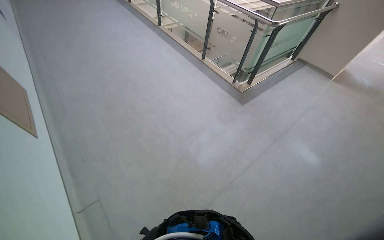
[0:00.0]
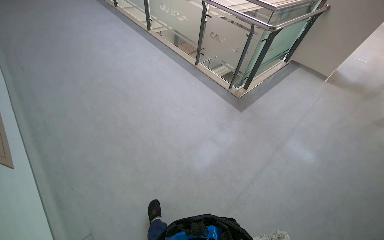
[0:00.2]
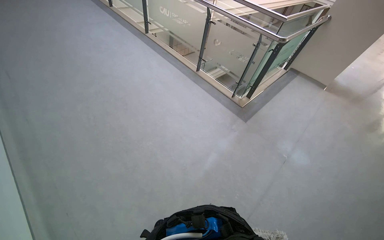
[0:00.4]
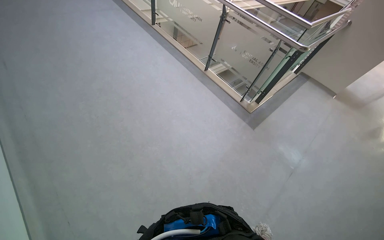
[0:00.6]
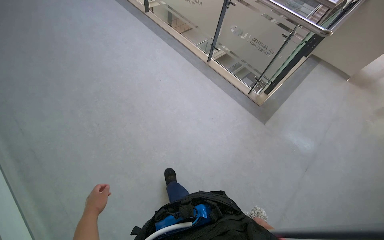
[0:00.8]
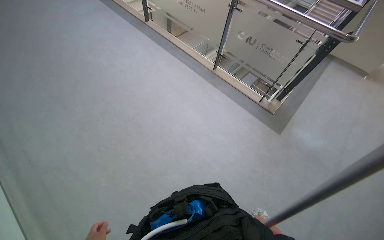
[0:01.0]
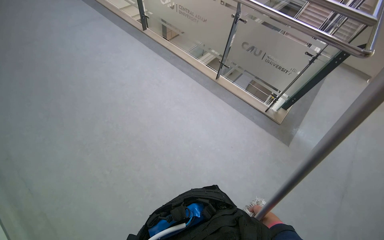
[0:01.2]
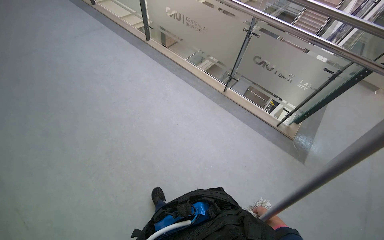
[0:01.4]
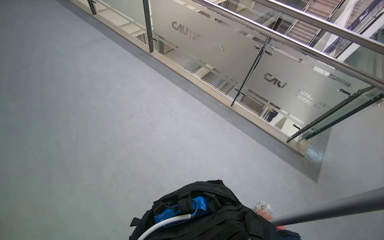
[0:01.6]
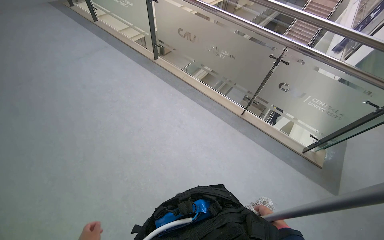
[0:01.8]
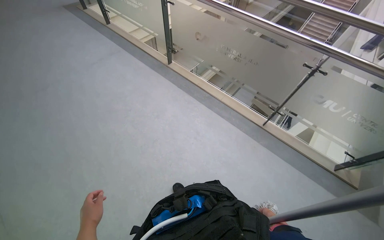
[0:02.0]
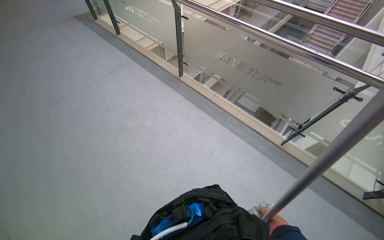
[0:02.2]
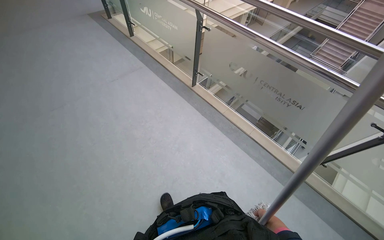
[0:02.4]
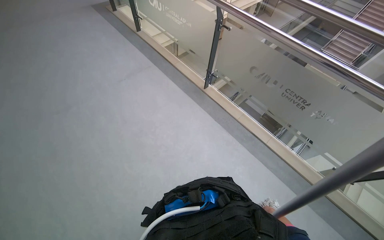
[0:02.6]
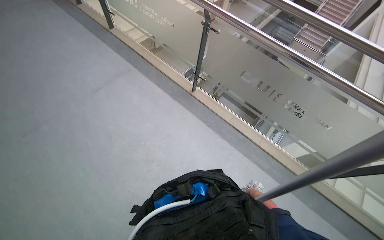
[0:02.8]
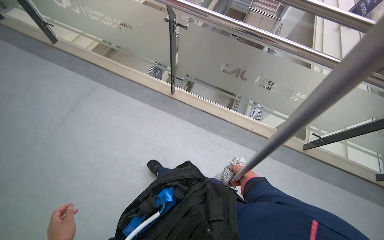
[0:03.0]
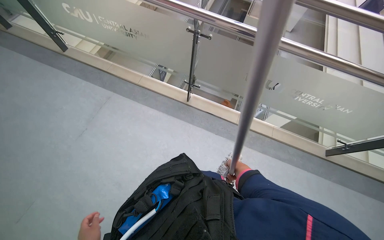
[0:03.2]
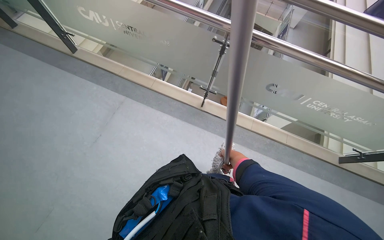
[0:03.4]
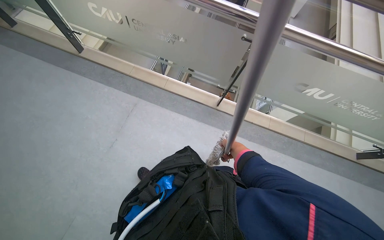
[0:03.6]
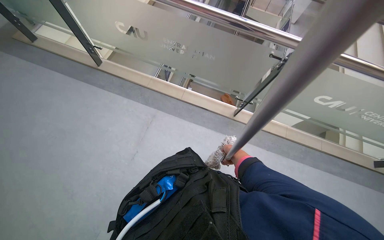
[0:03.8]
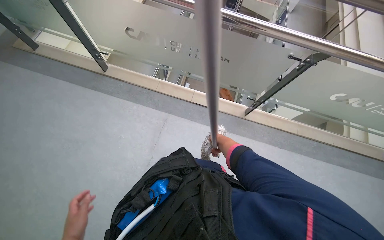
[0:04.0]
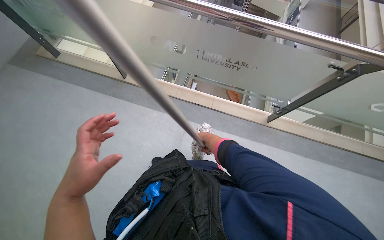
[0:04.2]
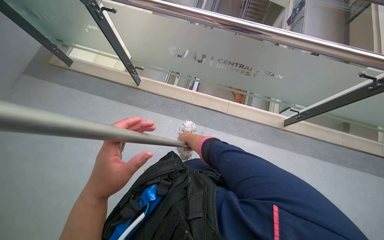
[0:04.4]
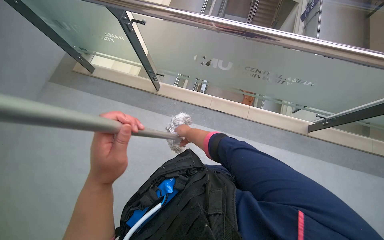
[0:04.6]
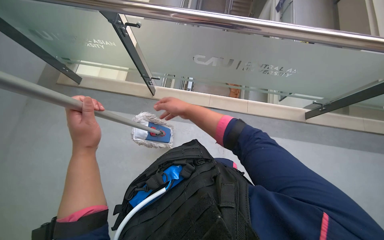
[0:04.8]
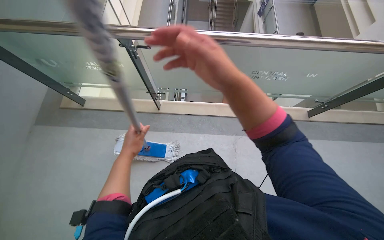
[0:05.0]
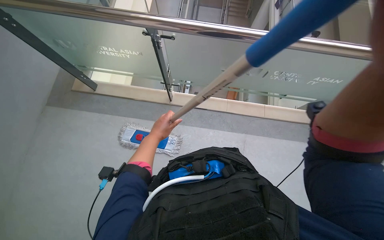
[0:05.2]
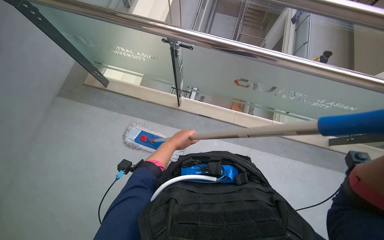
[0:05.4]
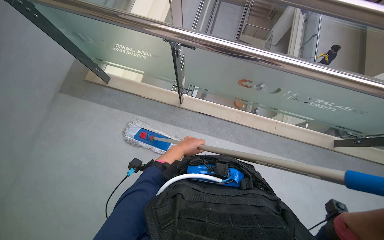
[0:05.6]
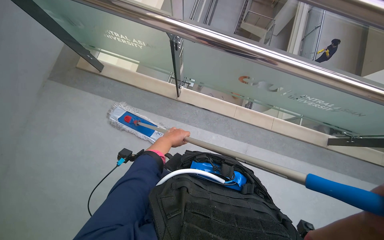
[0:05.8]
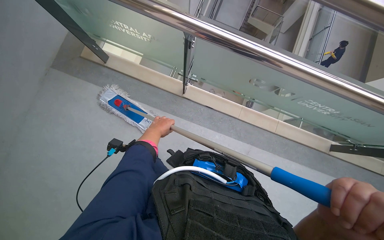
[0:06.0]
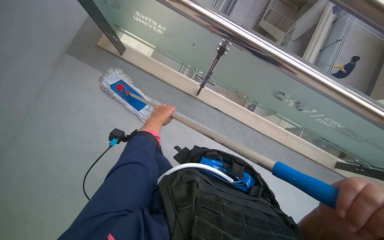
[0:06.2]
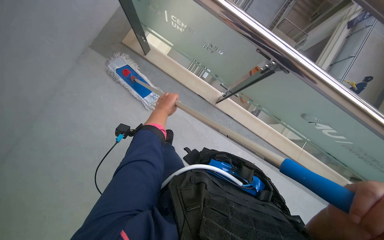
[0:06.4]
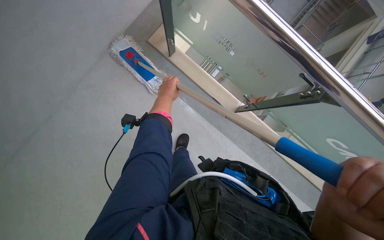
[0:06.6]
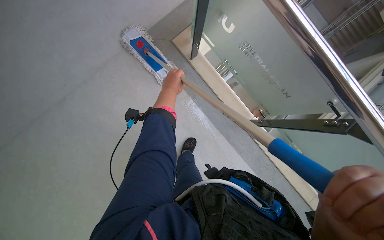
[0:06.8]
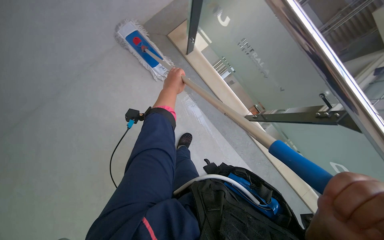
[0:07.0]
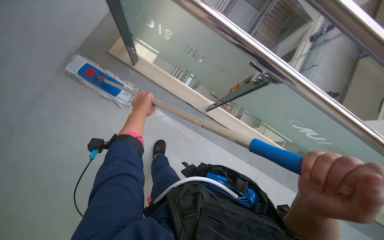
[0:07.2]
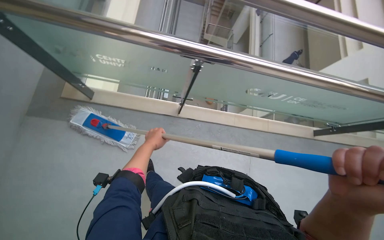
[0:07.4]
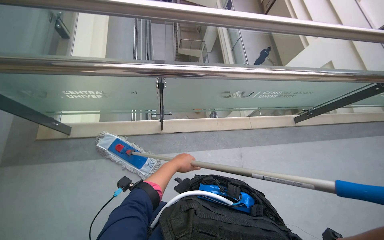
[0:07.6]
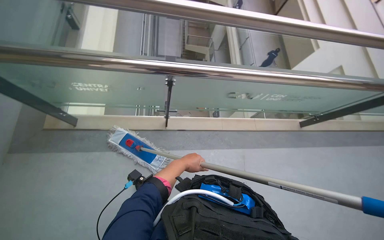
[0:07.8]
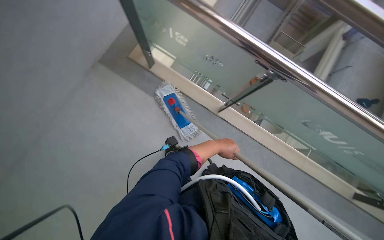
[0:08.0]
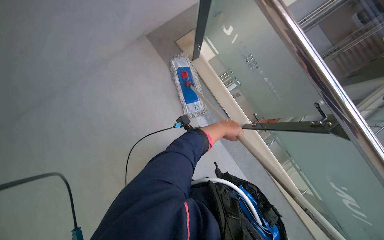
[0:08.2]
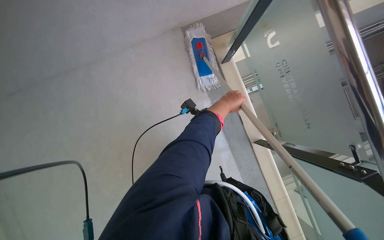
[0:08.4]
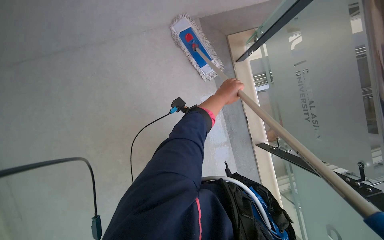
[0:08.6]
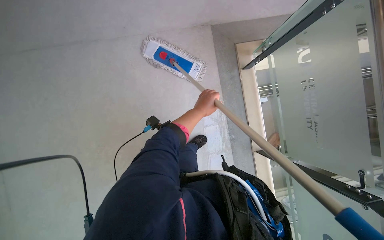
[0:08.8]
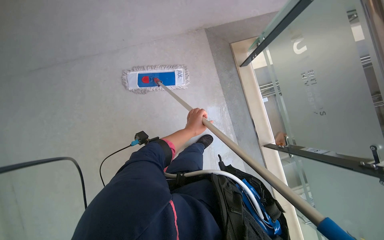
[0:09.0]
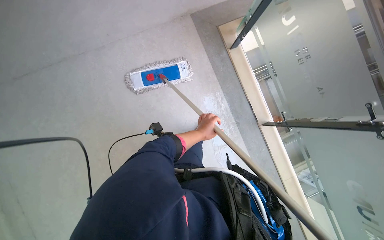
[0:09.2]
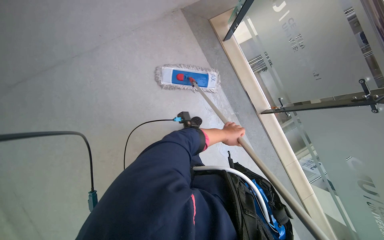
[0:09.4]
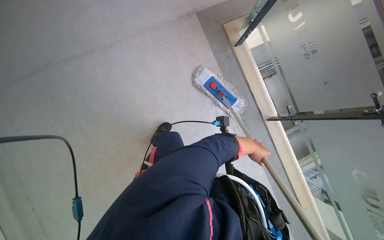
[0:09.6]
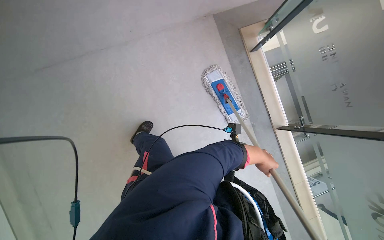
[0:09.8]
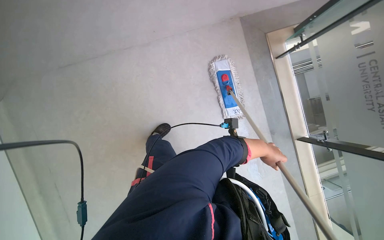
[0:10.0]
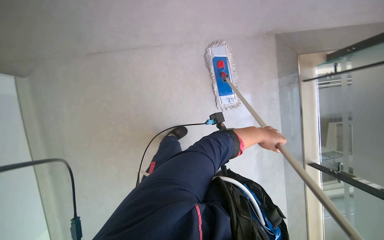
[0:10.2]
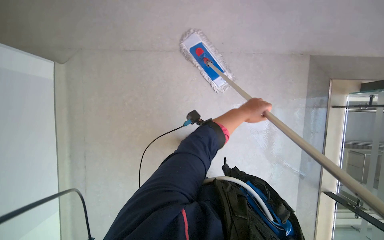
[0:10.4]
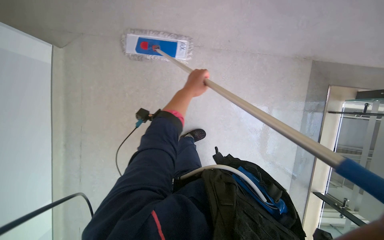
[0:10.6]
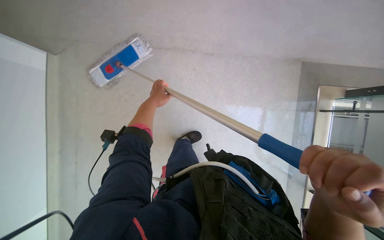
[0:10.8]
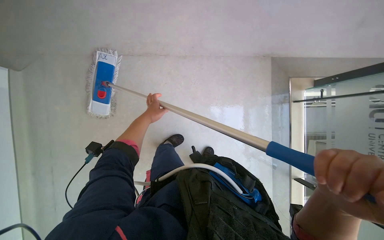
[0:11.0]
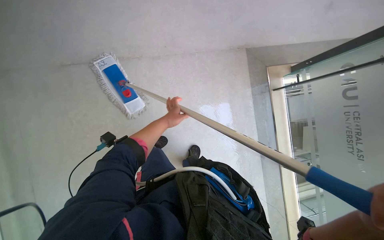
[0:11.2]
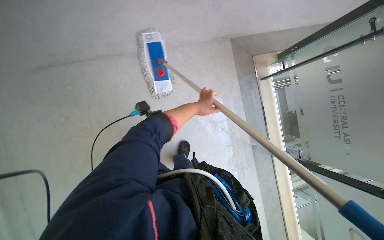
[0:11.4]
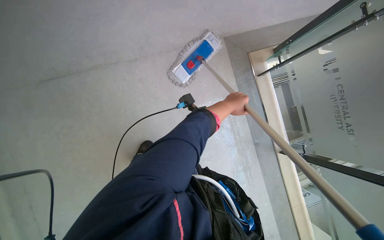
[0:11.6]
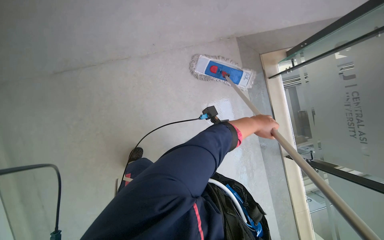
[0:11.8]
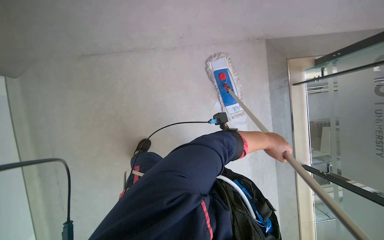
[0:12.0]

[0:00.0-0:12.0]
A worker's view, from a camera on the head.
Job: mopping floor.
The whole recording: Mopping floor with flat mop. The worker mops the floor with a flat mop, periodically wringing it in the bucket.
0:00.0 to 0:01.6: The camera travels approximately 1.5 m.
0:01.6 to 0:03.0: The camera travels about 90 cm. The wearer looks some 20 degrees further to the right.
0:03.0 to 0:04.4: The wearer moves about 70 cm.
0:07.6 to 0:09.0: The left hand is displaced up the picture by roughly 10 cm.
0:10.4 to 0:12.0: The camera is carried approximately 60 cm. The view swings roughly 15 degrees to the left. The camera pitches downward, by approximately 35 degrees.

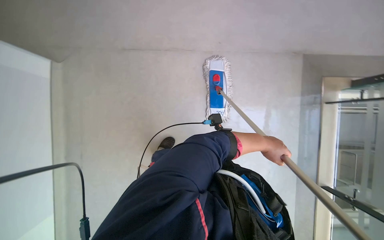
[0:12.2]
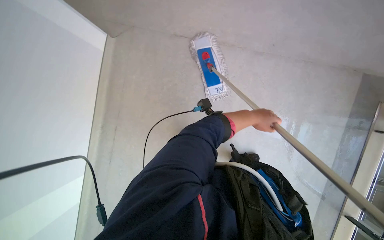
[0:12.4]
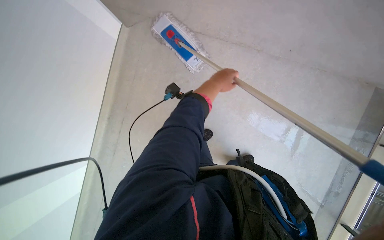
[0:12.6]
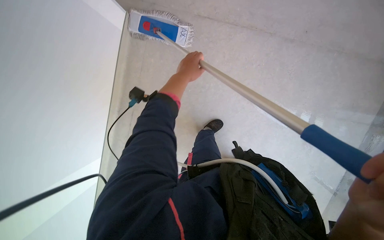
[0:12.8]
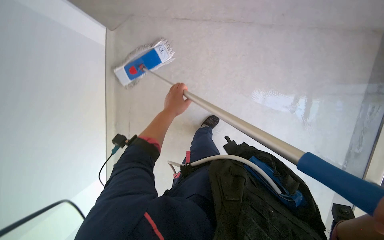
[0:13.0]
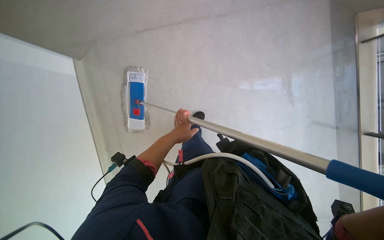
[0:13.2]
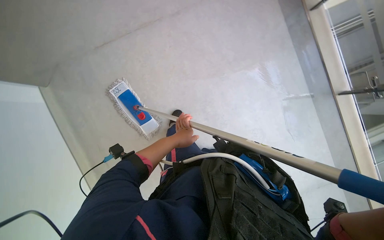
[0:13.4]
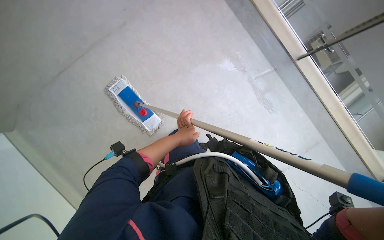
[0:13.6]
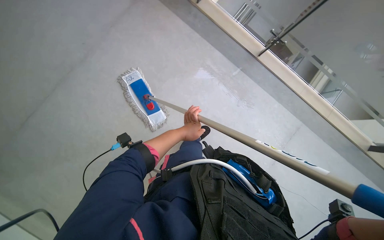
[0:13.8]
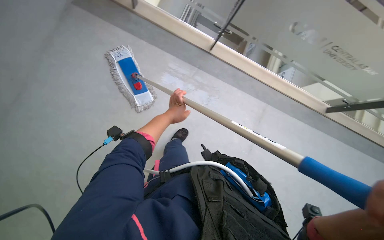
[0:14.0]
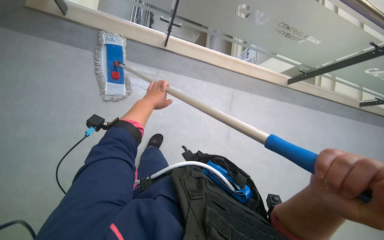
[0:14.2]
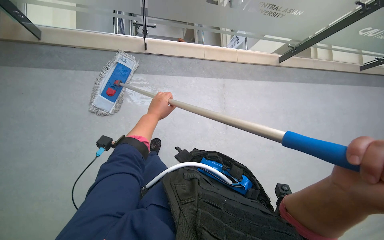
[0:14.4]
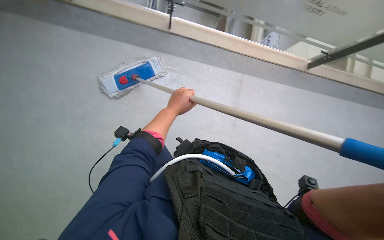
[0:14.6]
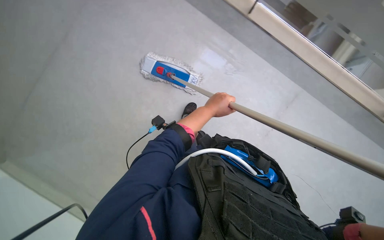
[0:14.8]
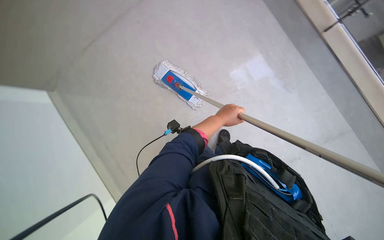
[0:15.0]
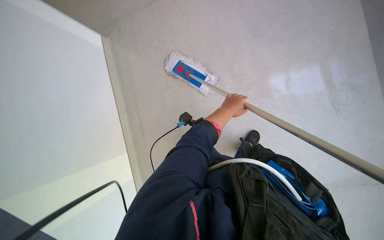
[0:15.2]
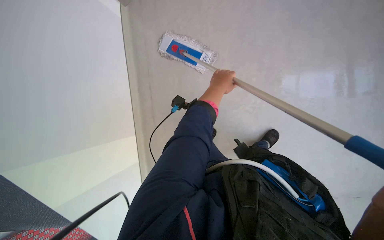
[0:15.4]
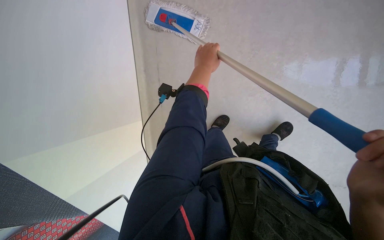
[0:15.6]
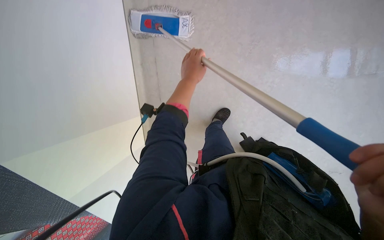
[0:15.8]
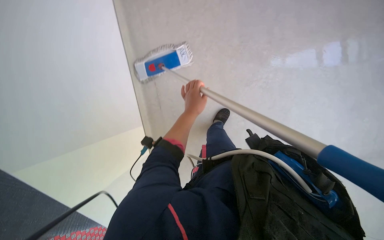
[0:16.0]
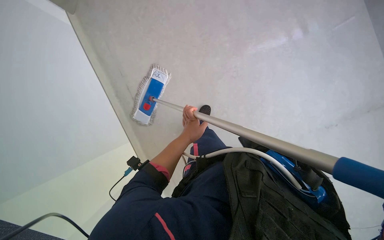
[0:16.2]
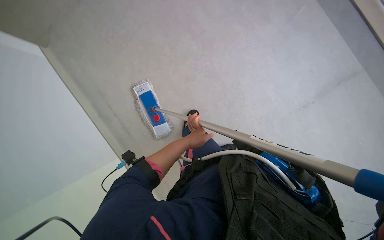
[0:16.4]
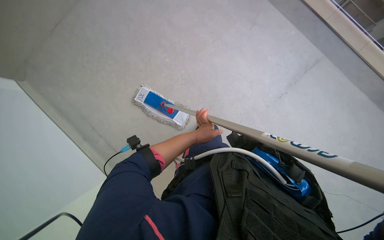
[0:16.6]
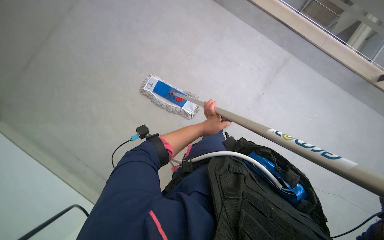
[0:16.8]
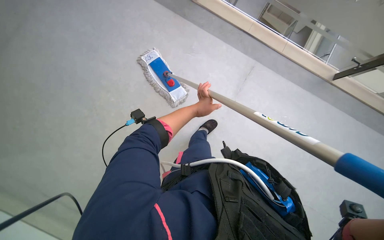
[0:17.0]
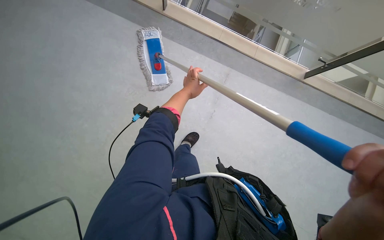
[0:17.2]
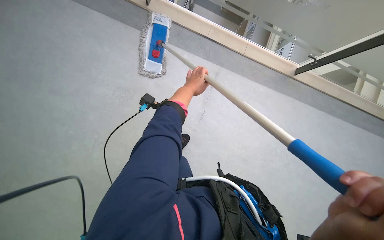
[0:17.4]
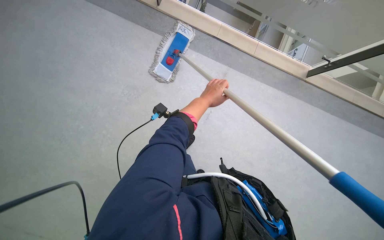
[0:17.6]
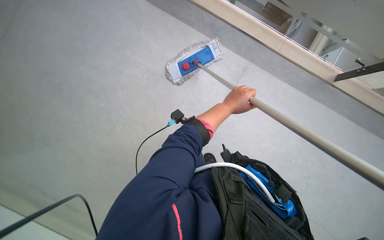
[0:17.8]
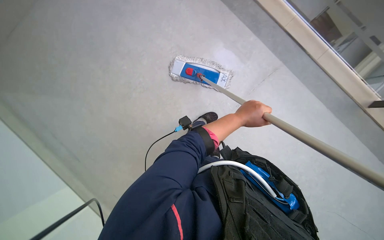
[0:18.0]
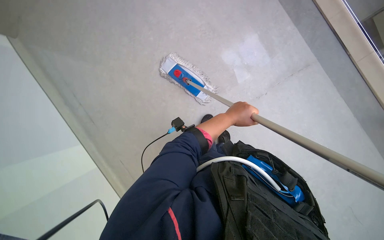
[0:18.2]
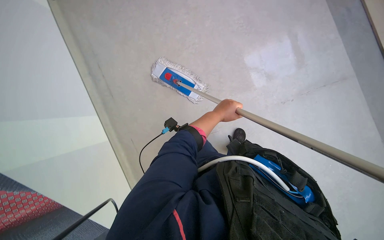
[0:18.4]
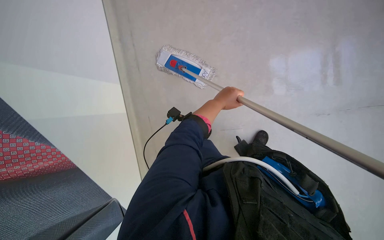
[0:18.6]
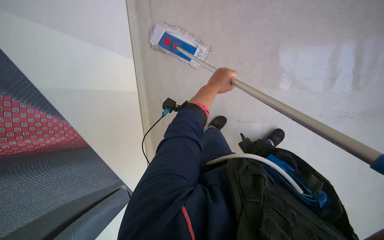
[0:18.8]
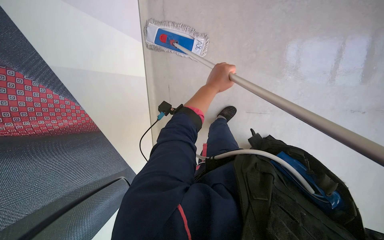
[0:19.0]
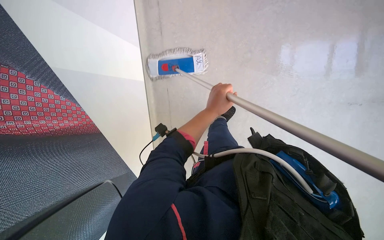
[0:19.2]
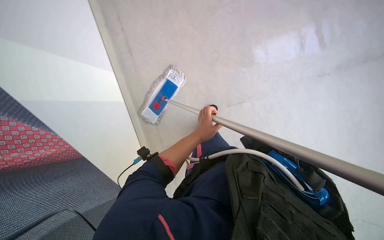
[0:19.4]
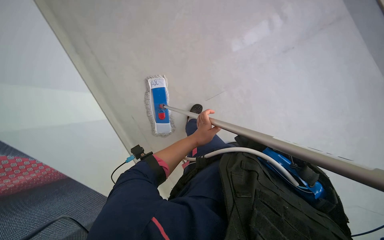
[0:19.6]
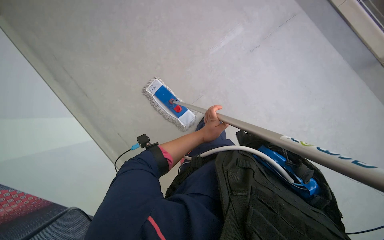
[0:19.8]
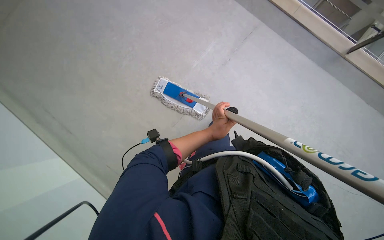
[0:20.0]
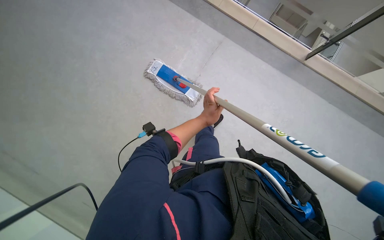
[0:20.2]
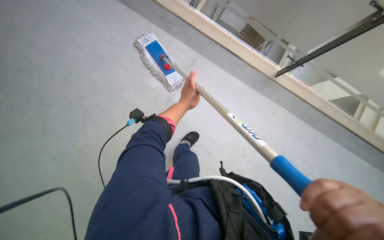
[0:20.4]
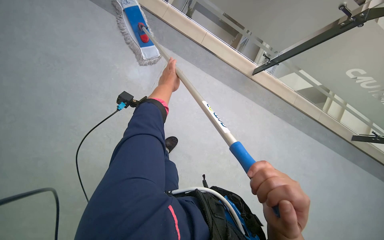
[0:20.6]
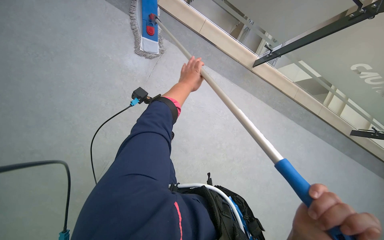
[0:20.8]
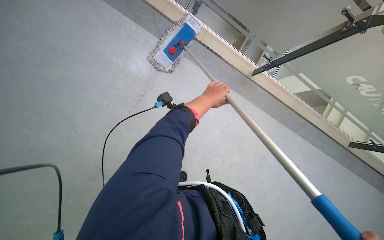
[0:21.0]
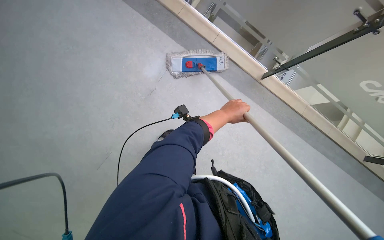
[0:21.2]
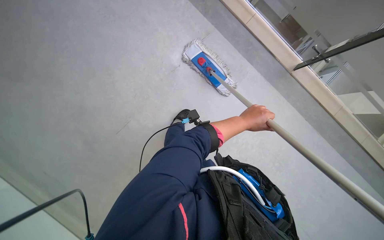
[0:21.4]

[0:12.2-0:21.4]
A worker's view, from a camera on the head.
Job: mopping floor.
The whole recording: Mopping floor with flat mop. The worker mops the floor with a flat mop, periodically wringing it in the bucket.
0:12.2 to 0:13.8: The left hand shifts some 35 cm to the left.
0:18.4 to 0:19.8: The left hand moves down the picture, roughly 25 cm.
0:19.8 to 0:21.4: The left hand moves up the picture and to the right, roughly 40 cm.
